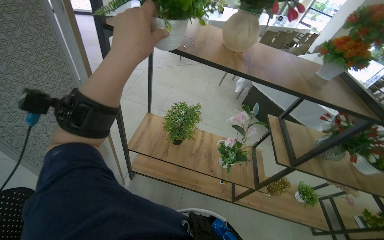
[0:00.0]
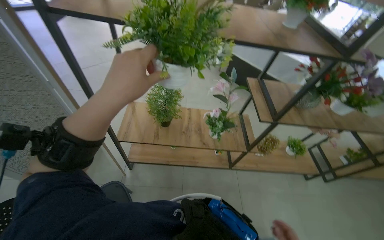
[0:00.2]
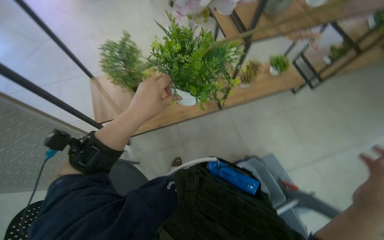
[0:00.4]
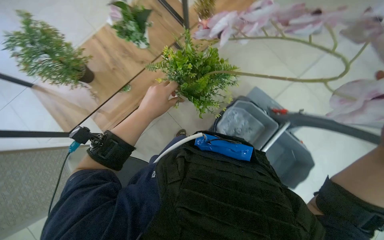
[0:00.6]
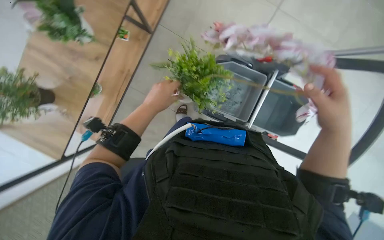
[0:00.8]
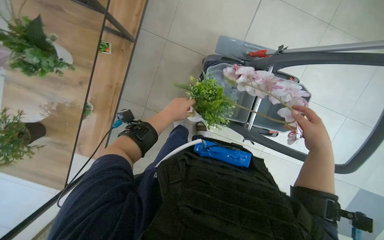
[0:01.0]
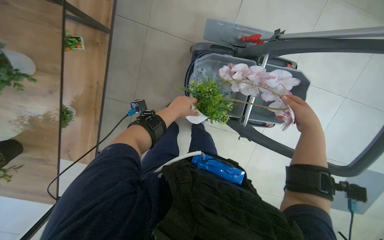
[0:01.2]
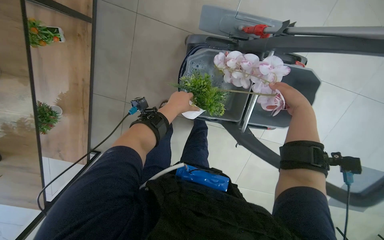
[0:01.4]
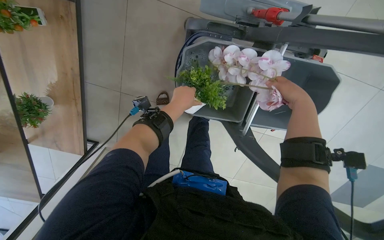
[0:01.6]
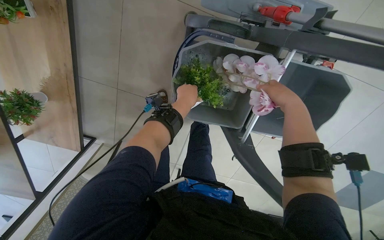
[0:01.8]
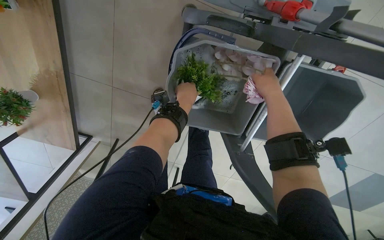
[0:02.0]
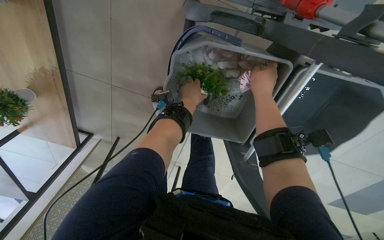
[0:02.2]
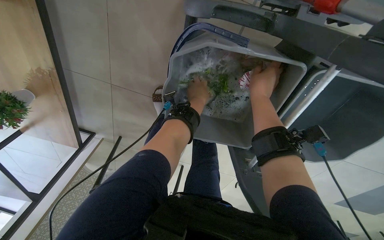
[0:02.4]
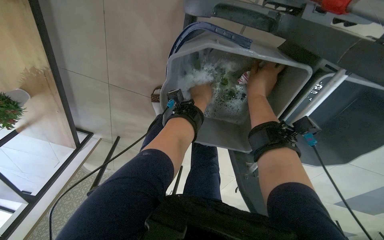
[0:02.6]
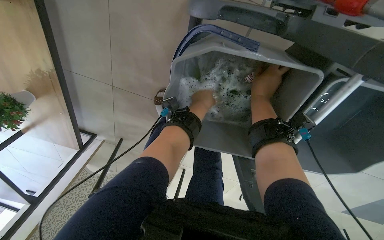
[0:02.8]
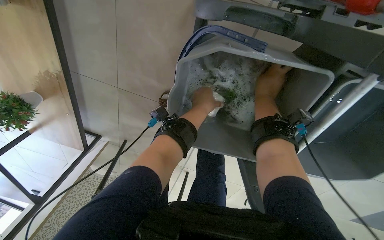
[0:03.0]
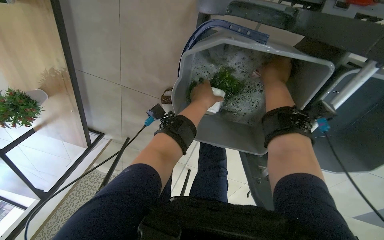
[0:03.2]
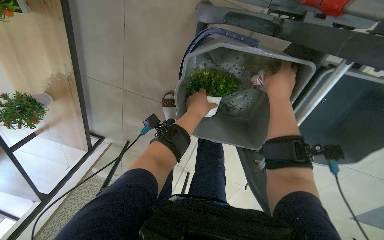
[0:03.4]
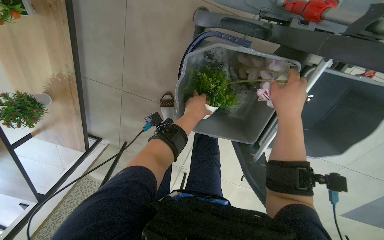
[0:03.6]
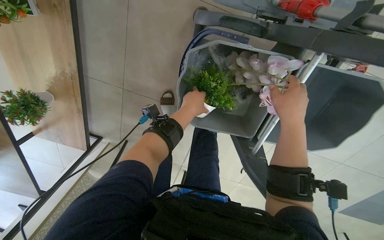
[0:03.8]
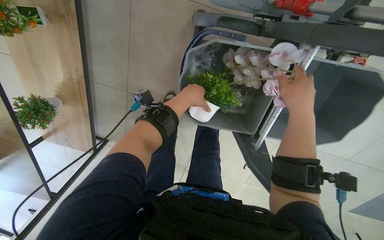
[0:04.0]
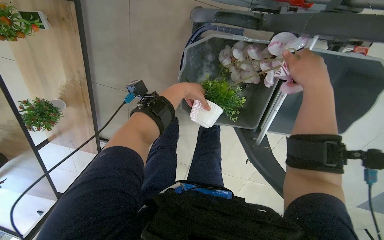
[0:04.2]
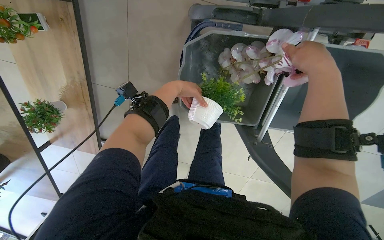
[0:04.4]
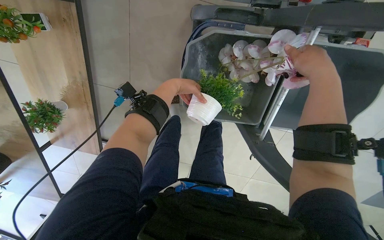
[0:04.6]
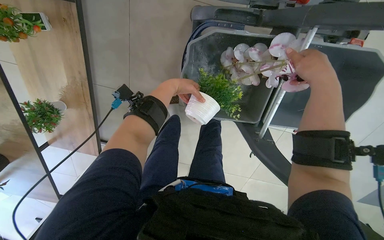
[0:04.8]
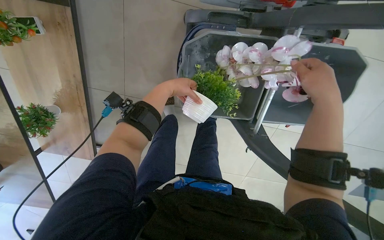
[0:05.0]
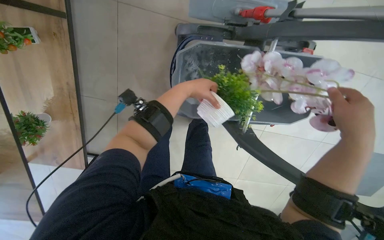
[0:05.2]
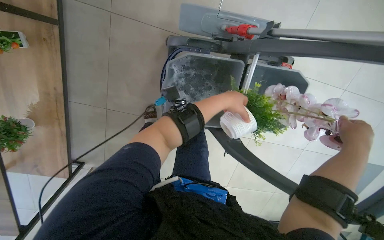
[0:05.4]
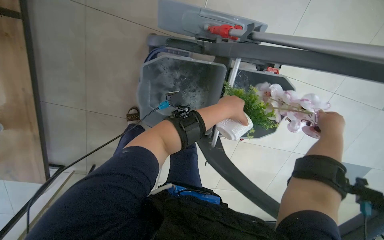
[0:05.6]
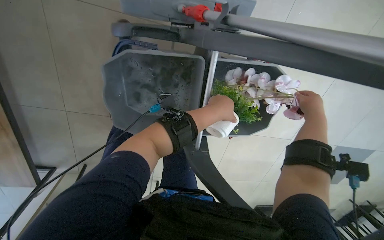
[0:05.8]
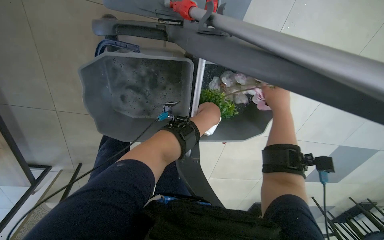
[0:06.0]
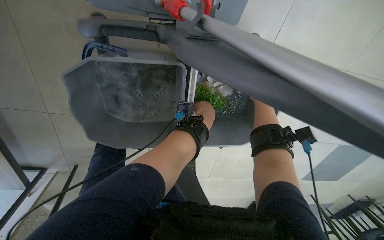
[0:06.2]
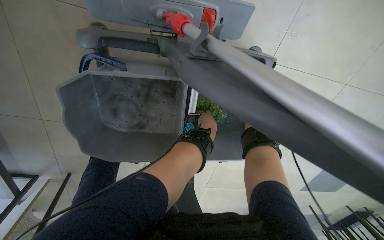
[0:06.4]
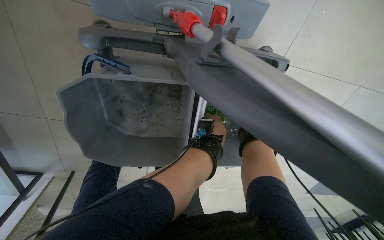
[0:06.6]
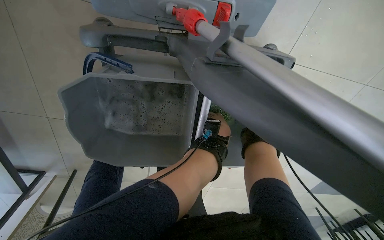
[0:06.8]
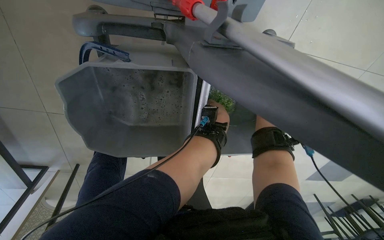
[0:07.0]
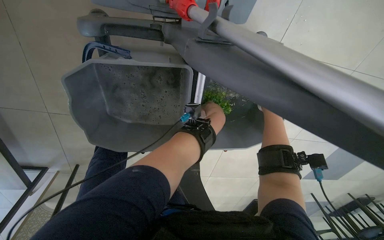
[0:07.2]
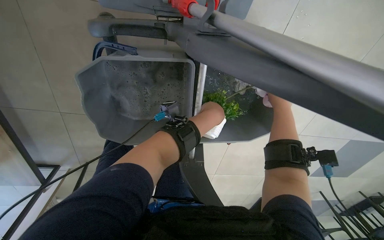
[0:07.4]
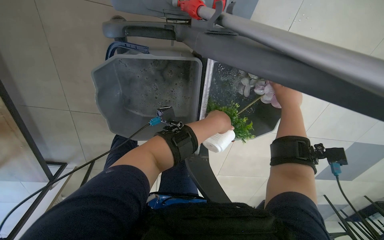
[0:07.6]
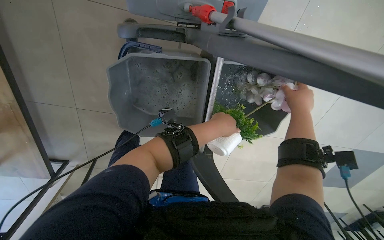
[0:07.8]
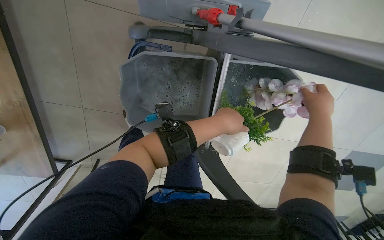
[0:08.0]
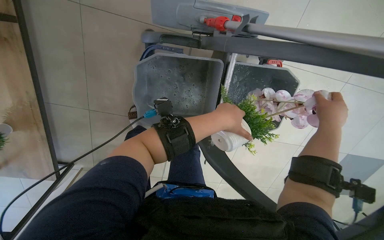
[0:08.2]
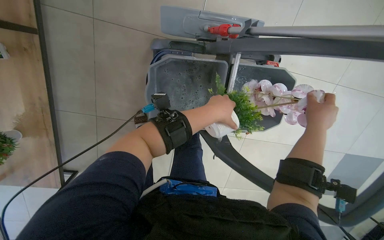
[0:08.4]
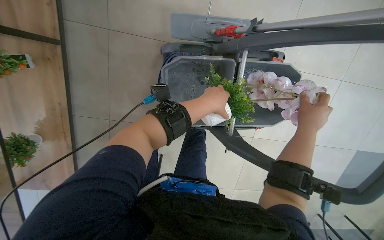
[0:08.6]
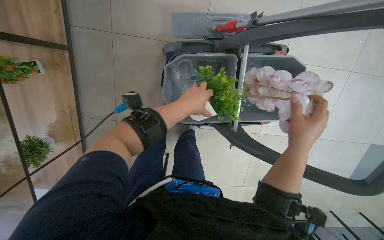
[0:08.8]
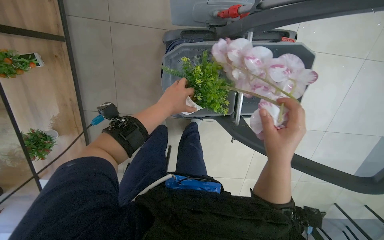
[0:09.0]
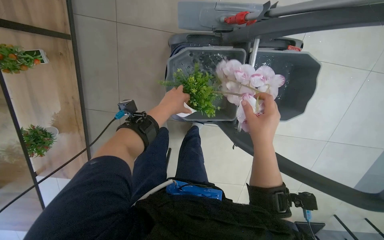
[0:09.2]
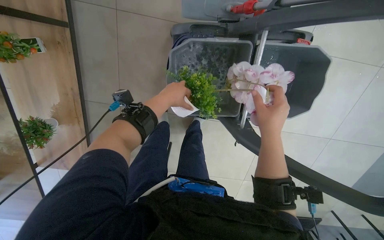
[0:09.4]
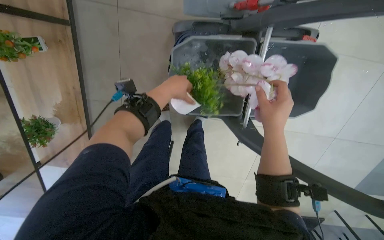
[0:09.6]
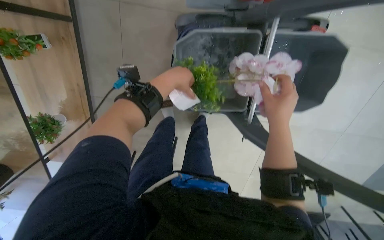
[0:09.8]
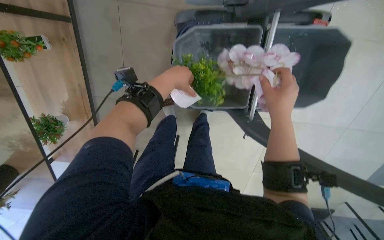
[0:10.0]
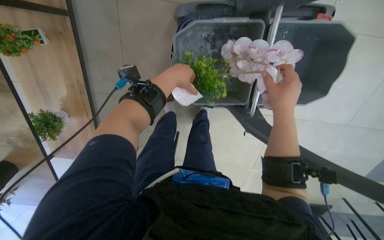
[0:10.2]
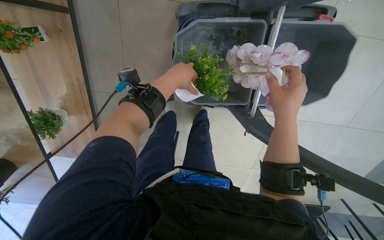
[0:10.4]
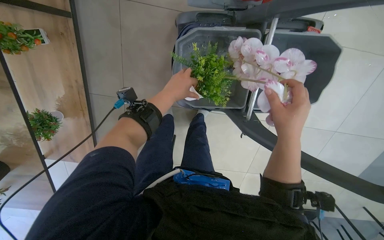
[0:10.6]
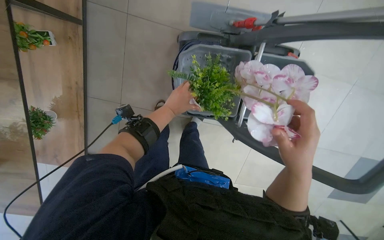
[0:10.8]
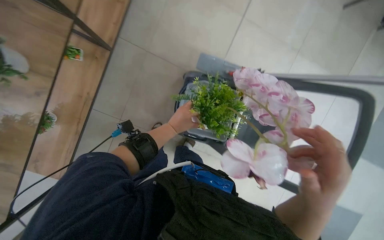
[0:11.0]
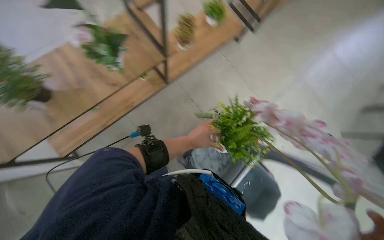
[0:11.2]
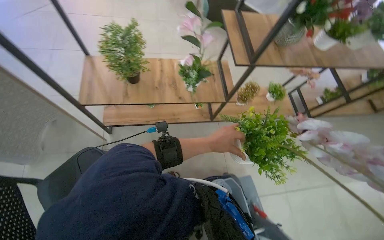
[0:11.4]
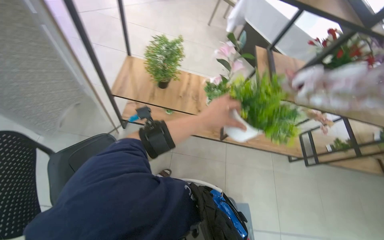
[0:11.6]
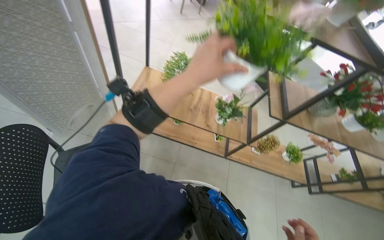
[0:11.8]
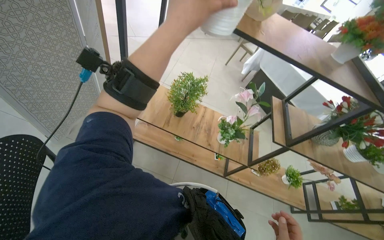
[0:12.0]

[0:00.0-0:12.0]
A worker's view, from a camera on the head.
Job: wiping surfaces.
The whole recording: Washing potted plants. The worker picks up decorative plants and flowers from a shelf, washes them in a cleaning cart, and places them back on the shelf.
0.0 to 1.6 s: The head travels roughly 60 cm. The head turns to the right by roughly 95 degrees. The wearer looks about 70 degrees further downward.
1.6 to 3.0 s: The right hand shifts about 20 cm farther from the camera and to the left.
3.0 to 4.4 s: The right hand moves nearer to the camera, some 25 cm.
4.4 to 6.0 s: The wearer's head swings roughly 20 degrees to the right. The left hand moves to the right, about 30 cm. Meanwhile the right hand moves down the picture, about 10 cm.
6.0 to 7.6 s: The left hand goes farther from the camera and returns, about 10 cm each way.
7.6 to 9.0 s: The left hand shifts some 20 cm to the left.
9.0 to 10.4 s: The right hand shifts some 10 cm up the picture.
10.4 to 12.0 s: The wearer moves roughly 60 cm. The view tilts some 65 degrees upward. The scene turns roughly 80 degrees clockwise in the picture.

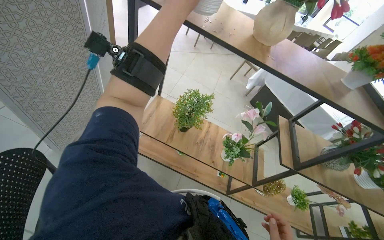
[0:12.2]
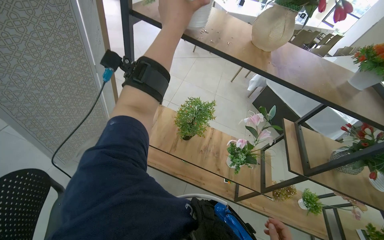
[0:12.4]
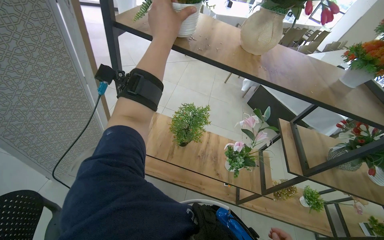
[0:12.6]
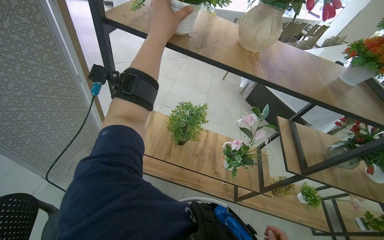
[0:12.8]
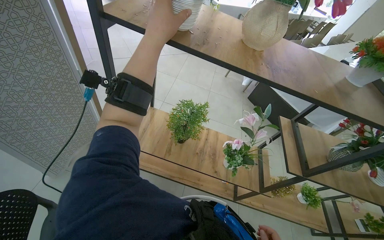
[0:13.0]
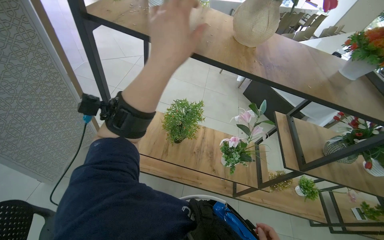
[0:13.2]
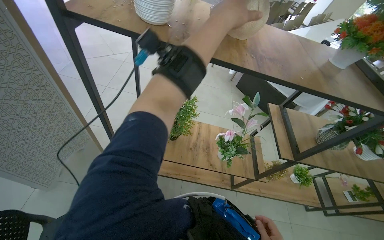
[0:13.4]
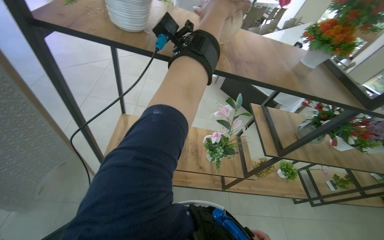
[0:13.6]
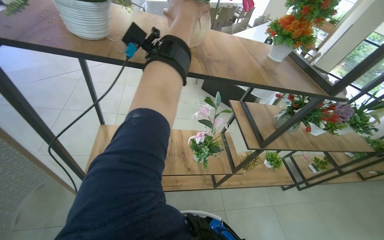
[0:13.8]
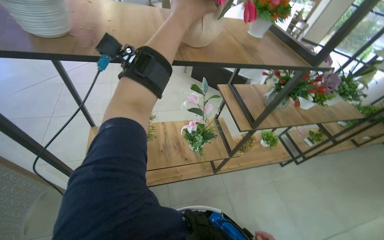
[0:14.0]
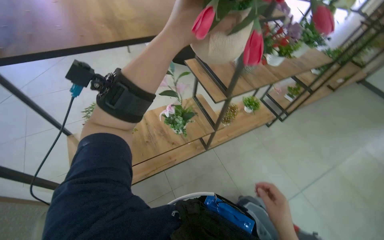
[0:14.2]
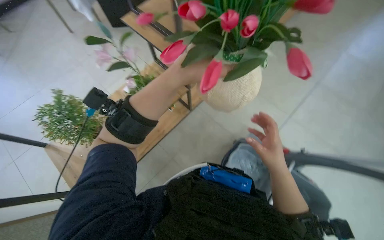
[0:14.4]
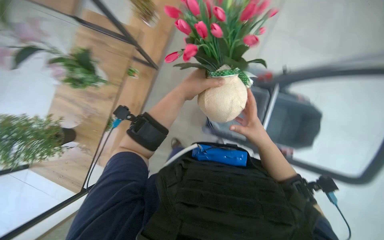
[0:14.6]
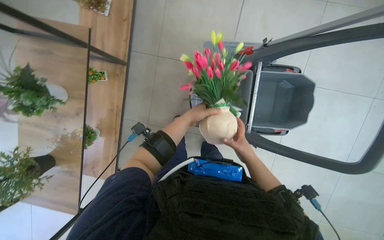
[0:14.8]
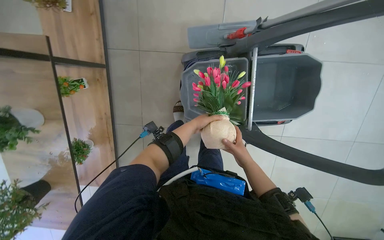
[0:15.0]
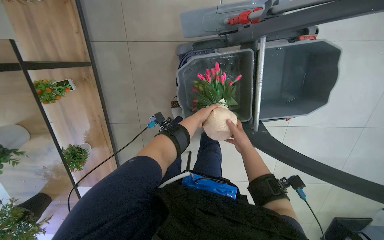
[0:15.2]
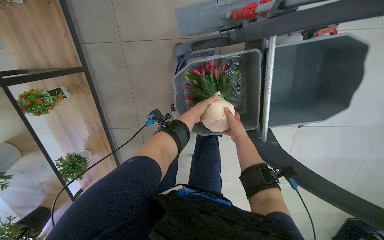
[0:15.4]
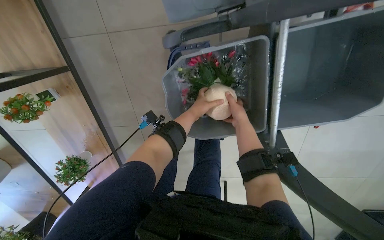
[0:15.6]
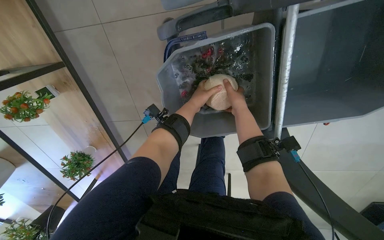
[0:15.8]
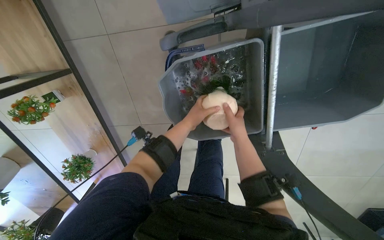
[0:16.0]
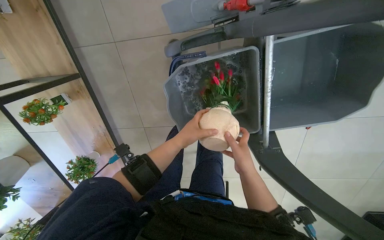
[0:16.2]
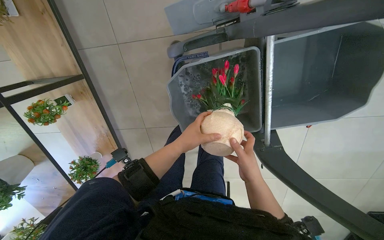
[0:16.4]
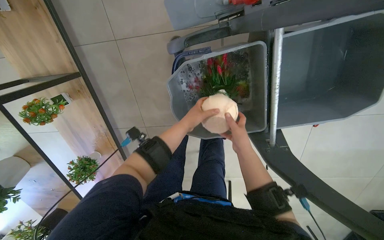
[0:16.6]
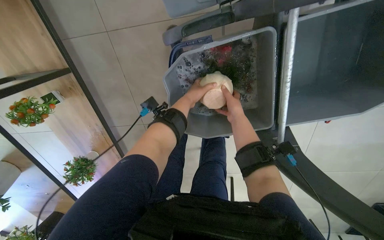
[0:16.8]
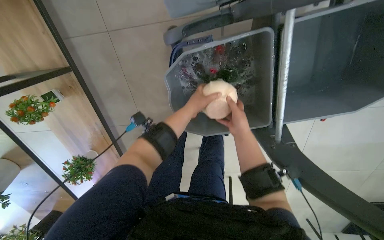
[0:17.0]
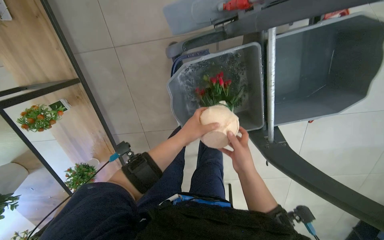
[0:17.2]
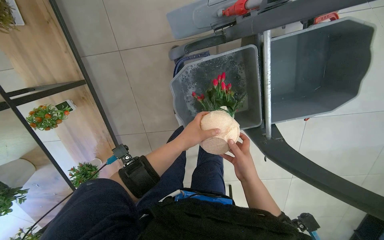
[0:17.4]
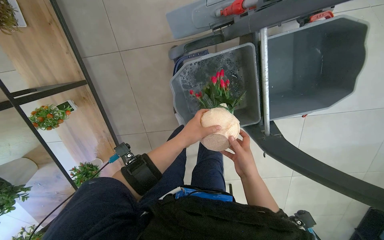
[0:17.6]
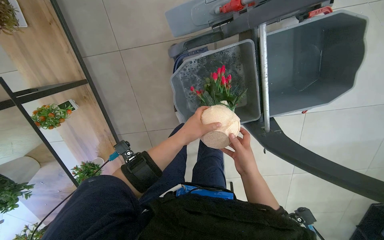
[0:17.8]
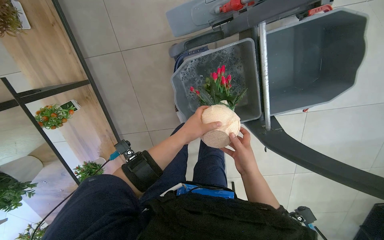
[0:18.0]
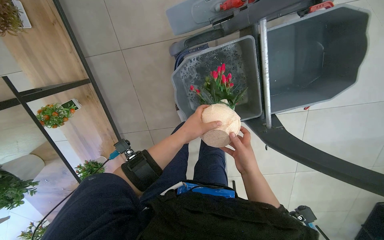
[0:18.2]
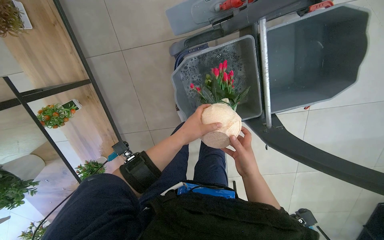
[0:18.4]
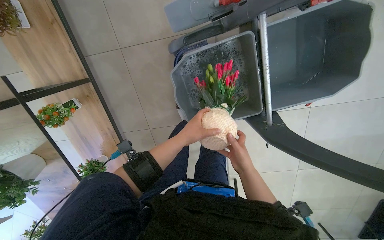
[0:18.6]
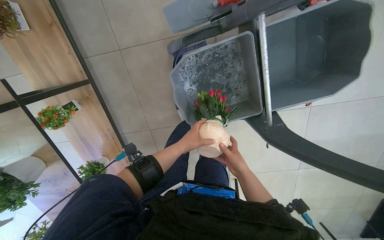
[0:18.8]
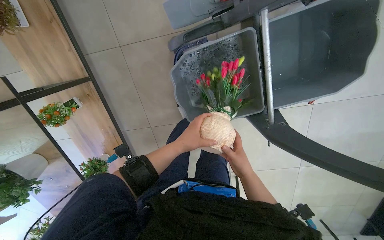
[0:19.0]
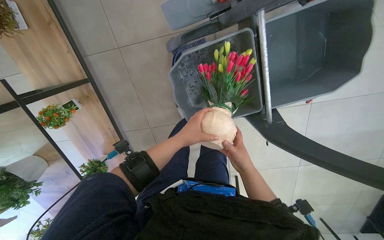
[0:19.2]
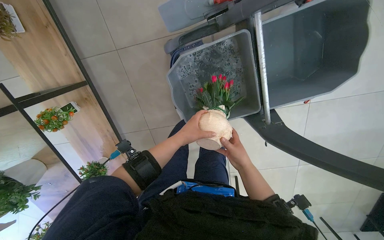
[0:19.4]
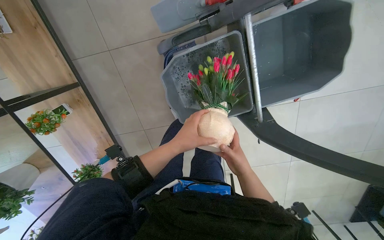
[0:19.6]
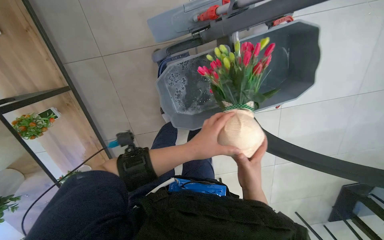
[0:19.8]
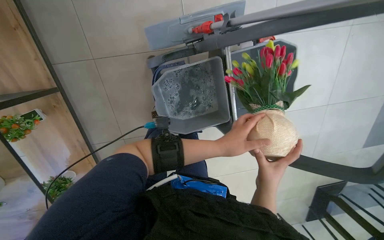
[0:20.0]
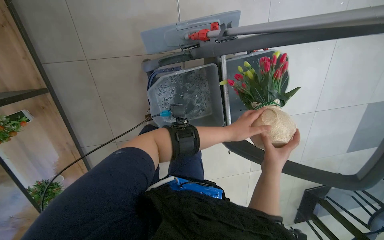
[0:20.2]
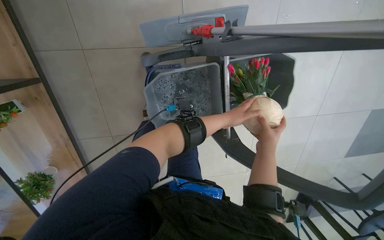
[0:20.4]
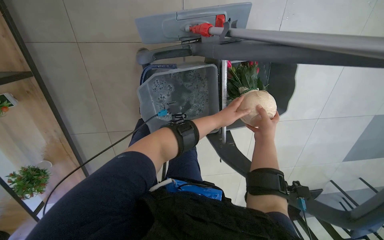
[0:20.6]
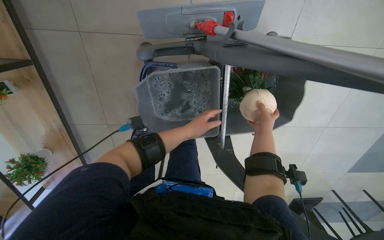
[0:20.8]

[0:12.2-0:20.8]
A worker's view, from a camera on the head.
Job: wiping surfaces.
The whole recording: Washing potted plants. The worker picks up decorative plants and flowers from a shelf, washes them in a cleaning cart, and places them back on the shelf.
12.2 to 13.6 s: The left hand is displaced to the right by roughly 25 cm.
13.6 to 15.0 s: The camera travels approximately 50 cm. The wearer's head swings about 80 degrees to the right. The view tilts approximately 50 degrees downward.
15.0 to 16.6 s: The wearer looks about 15 degrees further downward. The left hand swings up and down the picture, about 15 cm each way, with 2 reversals, while the right hand swings up and down the picture, approximately 20 cm each way, with 2 reversals.
16.6 to 18.0 s: The left hand shifts roughly 10 cm nearer to the camera, and travels up the picture and back again, about 10 cm each way, while the right hand travels up the picture and back again, approximately 10 cm each way.
18.0 to 19.4 s: The right hand is displaced farther from the camera by some 10 cm.
19.4 to 20.8 s: The left hand moves nearer and farther over about 20 cm, changing direction 2 times. Meanwhile the right hand travels up the picture and to the right by roughly 35 cm.
